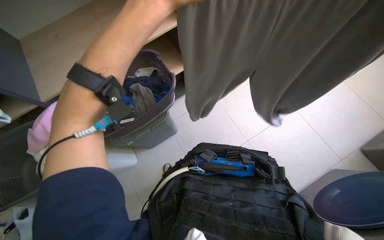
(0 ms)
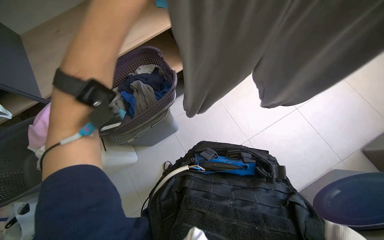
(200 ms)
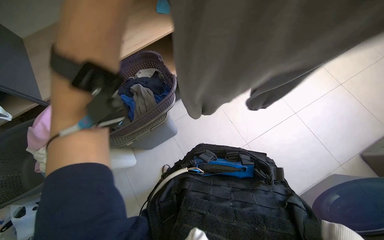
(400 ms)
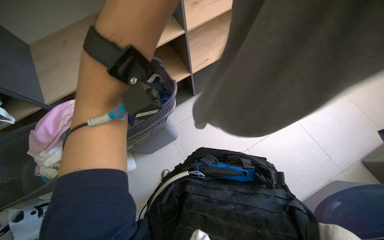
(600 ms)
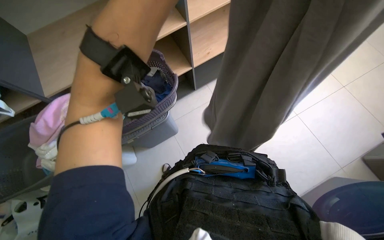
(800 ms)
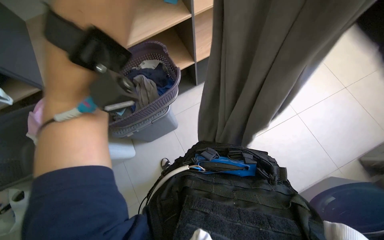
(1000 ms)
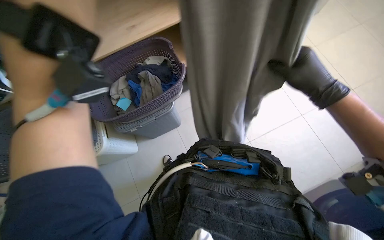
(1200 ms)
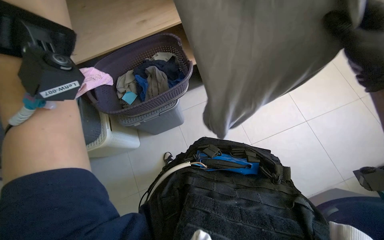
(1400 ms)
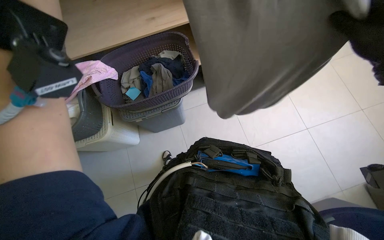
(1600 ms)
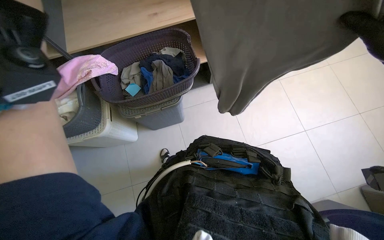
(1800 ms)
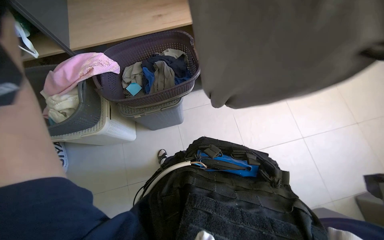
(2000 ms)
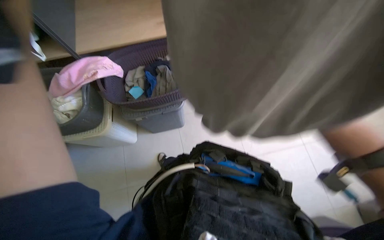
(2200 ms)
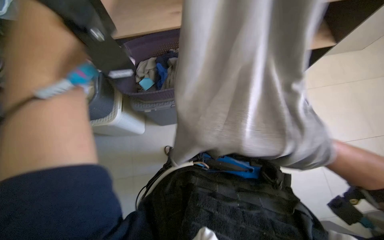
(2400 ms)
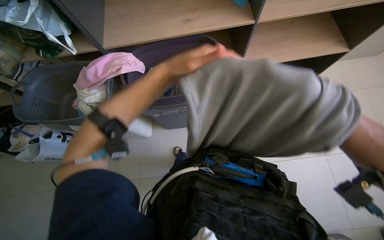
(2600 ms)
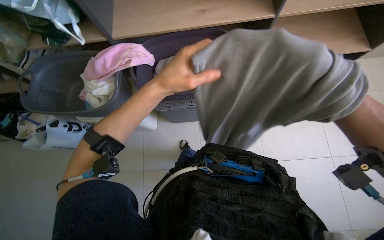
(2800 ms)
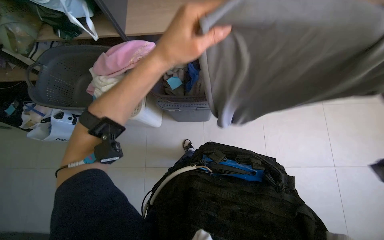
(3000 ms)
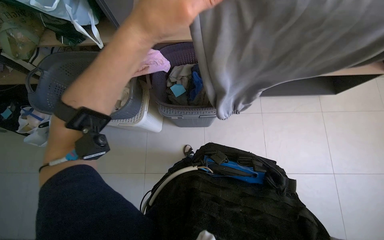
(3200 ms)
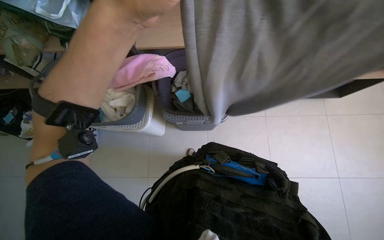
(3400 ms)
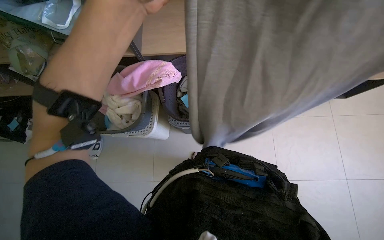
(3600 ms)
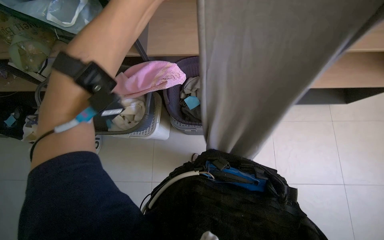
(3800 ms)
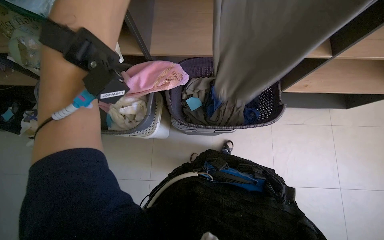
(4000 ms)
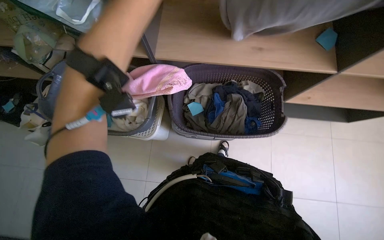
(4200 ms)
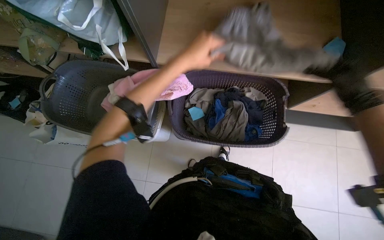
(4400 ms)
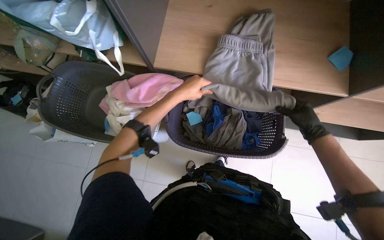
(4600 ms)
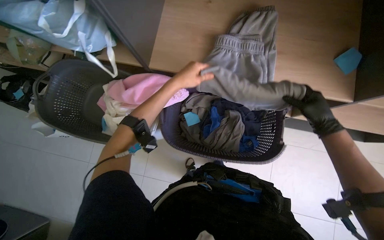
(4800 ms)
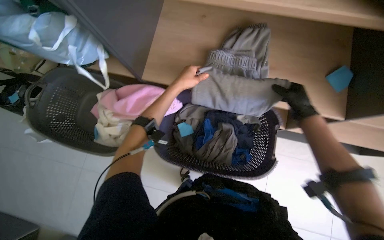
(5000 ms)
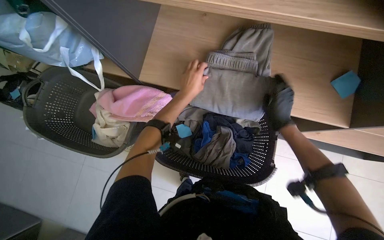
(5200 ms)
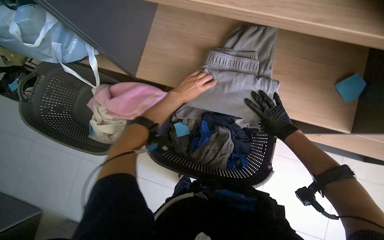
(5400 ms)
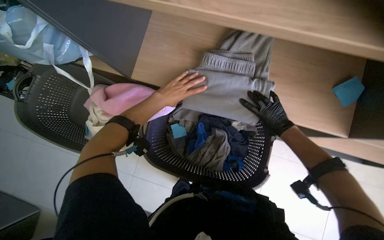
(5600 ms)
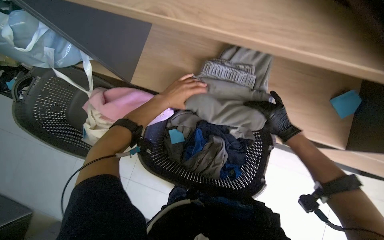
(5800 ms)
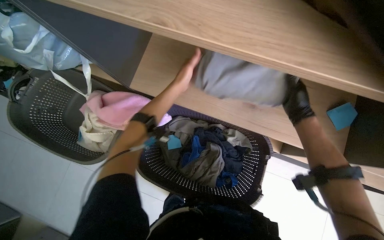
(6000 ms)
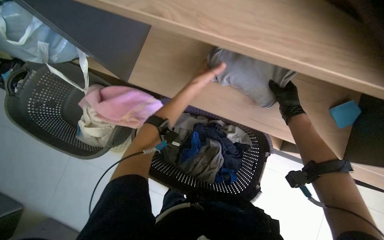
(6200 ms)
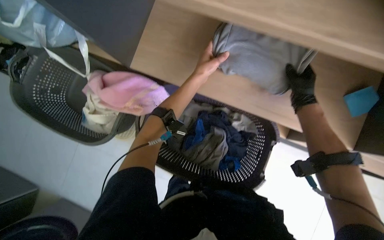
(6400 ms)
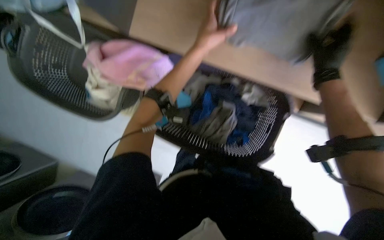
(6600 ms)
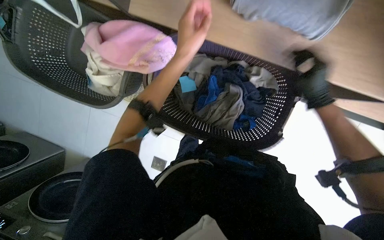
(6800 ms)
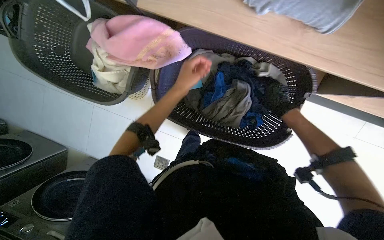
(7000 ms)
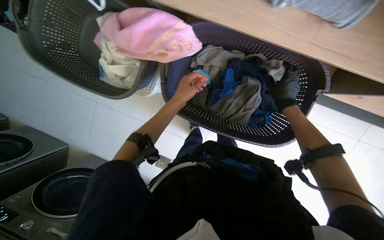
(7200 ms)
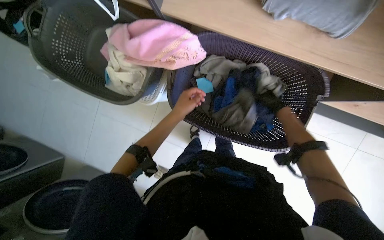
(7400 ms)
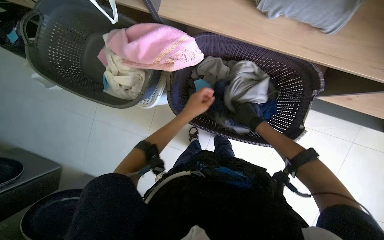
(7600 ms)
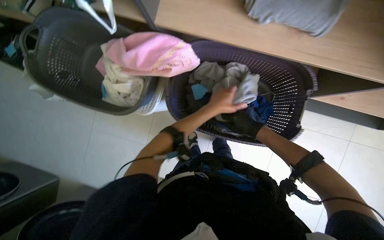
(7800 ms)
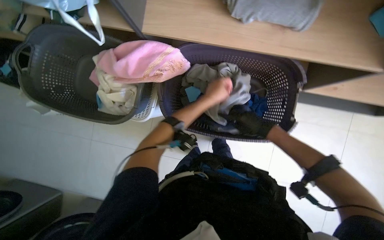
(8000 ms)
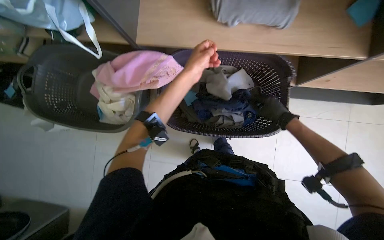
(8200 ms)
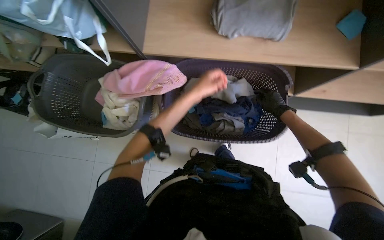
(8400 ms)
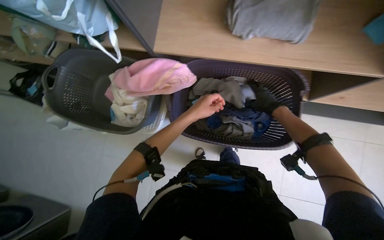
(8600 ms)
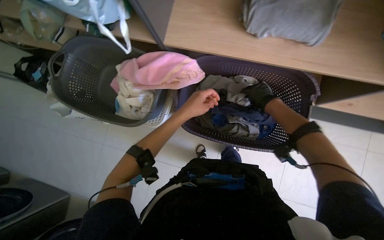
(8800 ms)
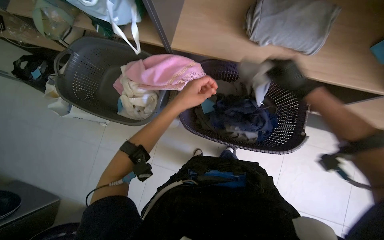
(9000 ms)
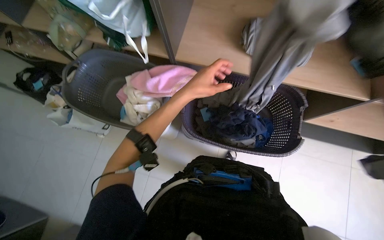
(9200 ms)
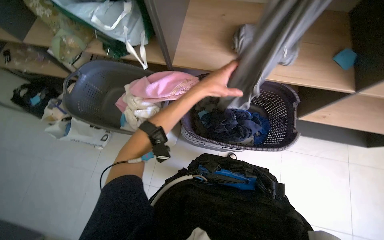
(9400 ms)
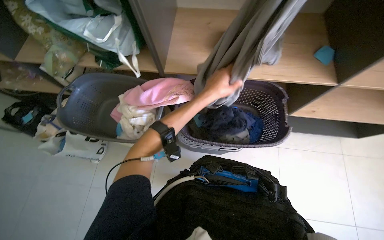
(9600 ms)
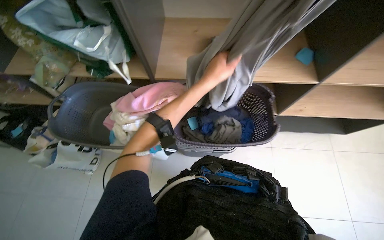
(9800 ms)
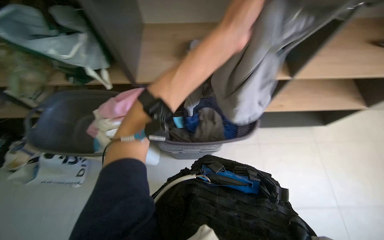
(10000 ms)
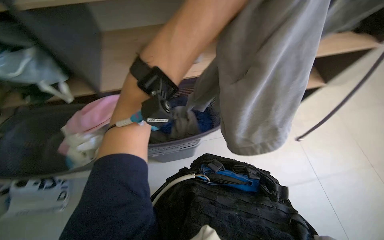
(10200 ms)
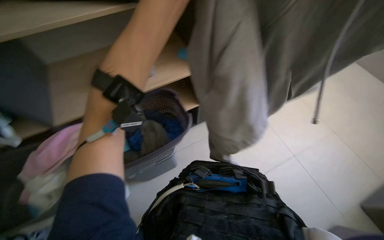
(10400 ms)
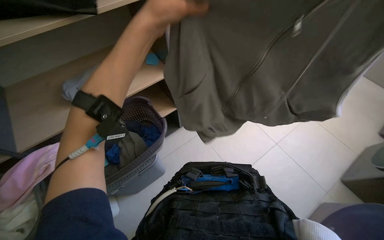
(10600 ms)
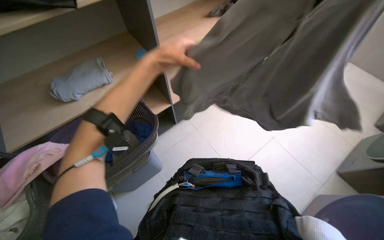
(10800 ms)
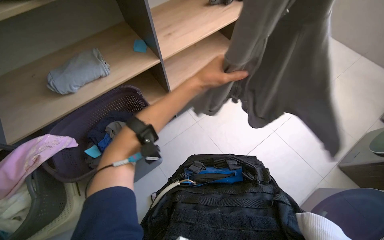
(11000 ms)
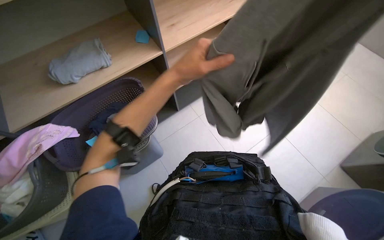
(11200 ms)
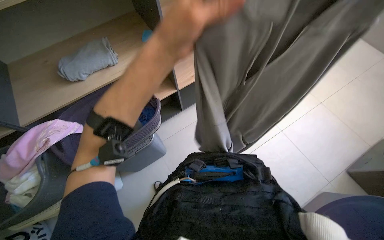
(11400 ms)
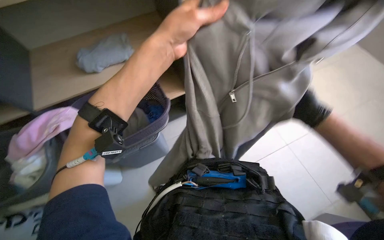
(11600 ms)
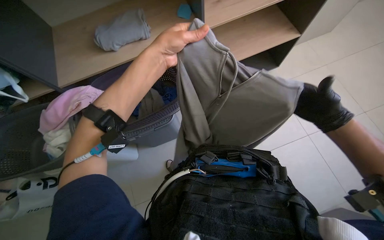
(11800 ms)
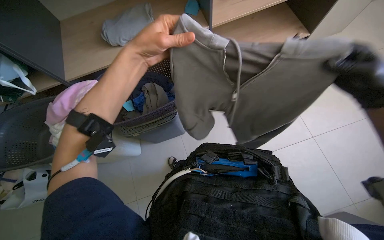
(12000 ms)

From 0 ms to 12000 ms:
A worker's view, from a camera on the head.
Job: managing laundry.
The whole recording: Folding and placing clothes on shelf. The worker folds various items of clothing and places them onto a shelf.
From 6000 ms to 7600 ms: The camera pitches downward, by roughly 15 degrees. The right hand is displaced to the left by roughly 25 cm, and moves roughly 25 cm farther from the camera and comes back, while the left hand shifts approximately 30 cm down the picture.
From 7600 ms to 9000 ms: The left hand moves nearer to the camera, roughly 10 cm, and travels up the picture and back again, some 15 cm each way. The right hand goes roughly 20 cm up the picture and nearer to the camera.
From 9000 ms to 10400 ms: The wearer's head swings about 45 degrees to the right. The camera pitches upward, by about 20 degrees.
From 10400 ms to 12000 ms: The wearer looks roughly 15 degrees further downward.

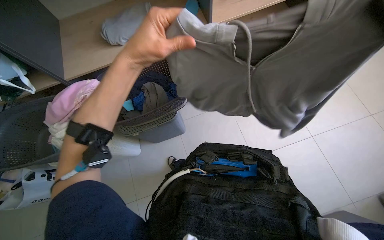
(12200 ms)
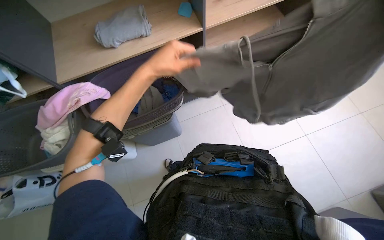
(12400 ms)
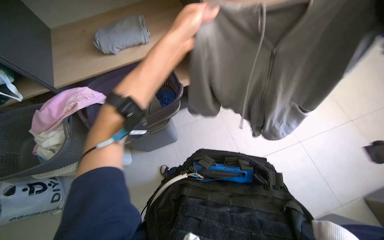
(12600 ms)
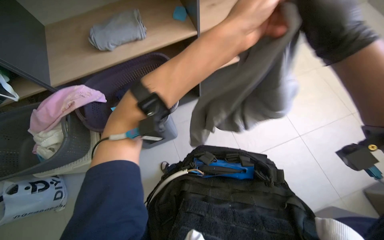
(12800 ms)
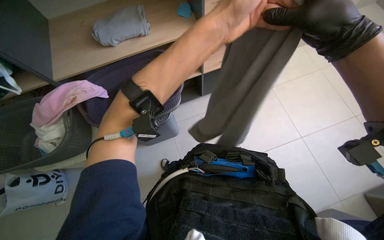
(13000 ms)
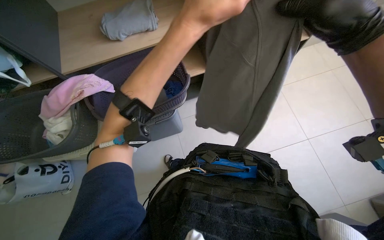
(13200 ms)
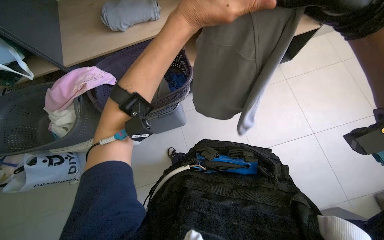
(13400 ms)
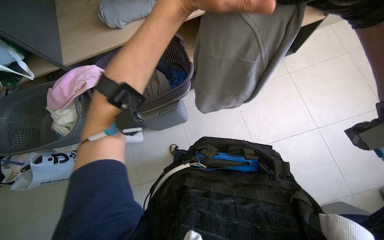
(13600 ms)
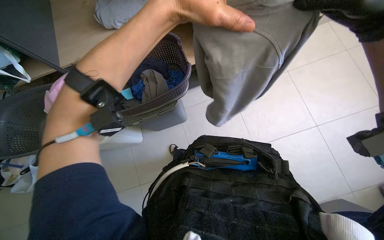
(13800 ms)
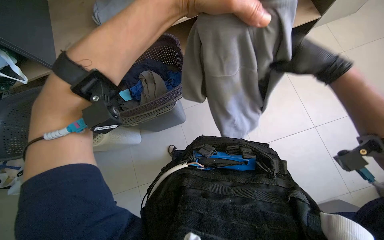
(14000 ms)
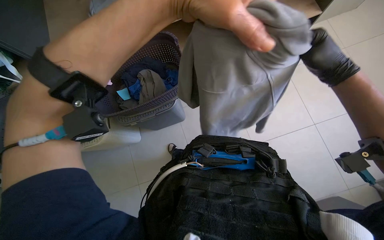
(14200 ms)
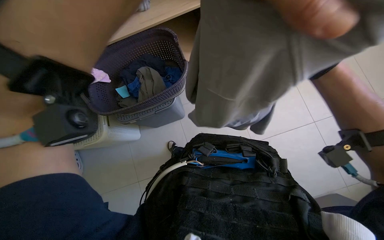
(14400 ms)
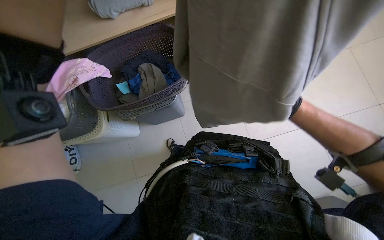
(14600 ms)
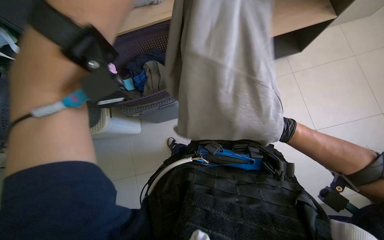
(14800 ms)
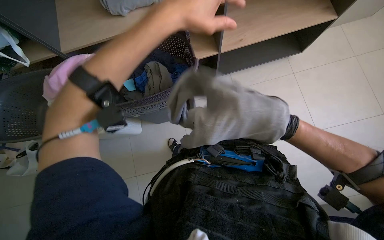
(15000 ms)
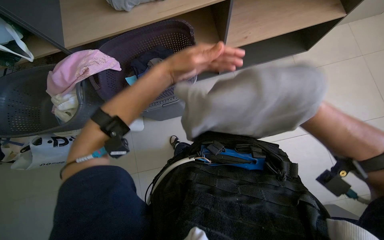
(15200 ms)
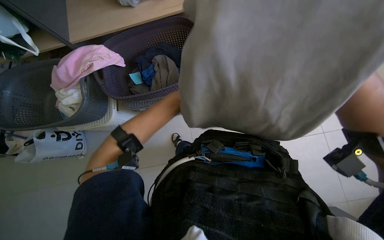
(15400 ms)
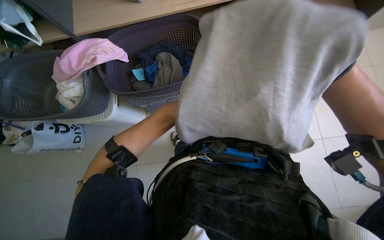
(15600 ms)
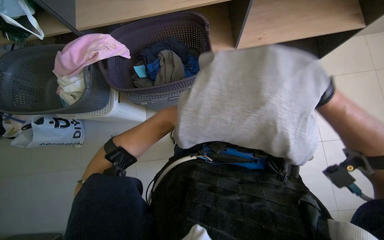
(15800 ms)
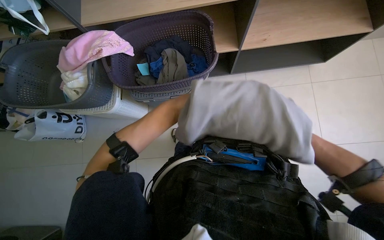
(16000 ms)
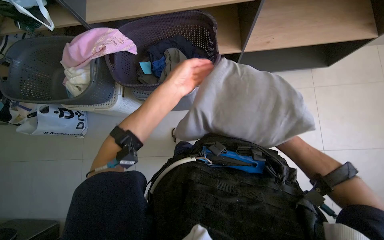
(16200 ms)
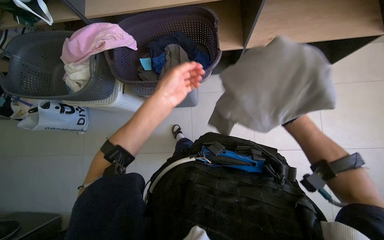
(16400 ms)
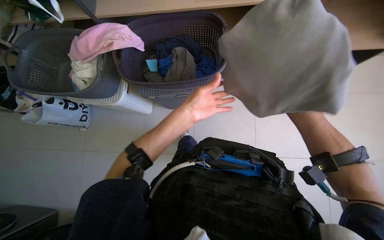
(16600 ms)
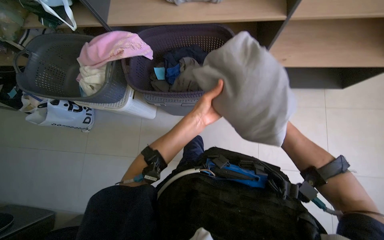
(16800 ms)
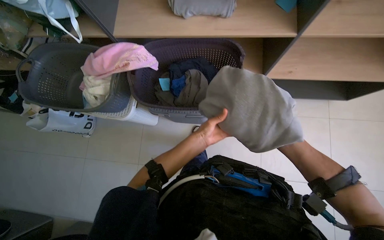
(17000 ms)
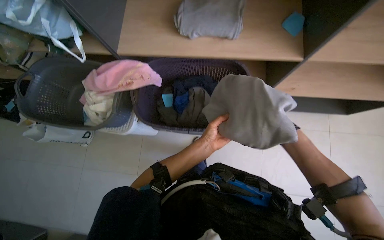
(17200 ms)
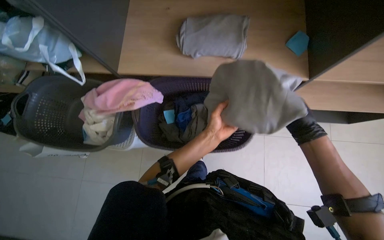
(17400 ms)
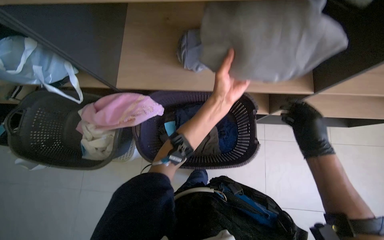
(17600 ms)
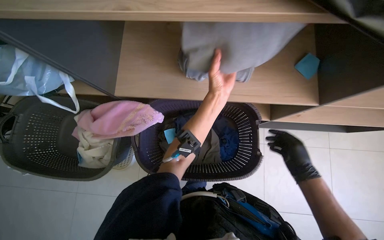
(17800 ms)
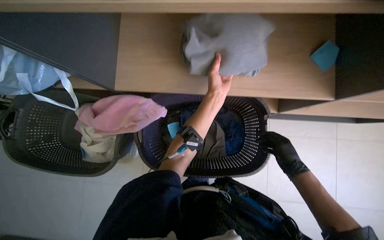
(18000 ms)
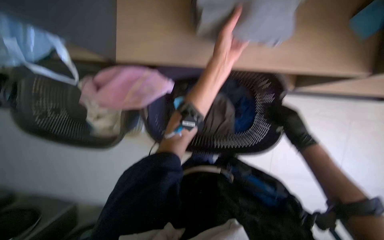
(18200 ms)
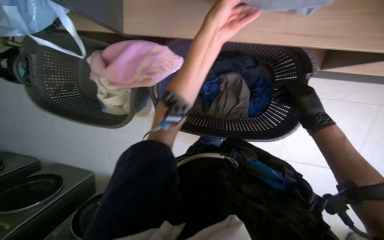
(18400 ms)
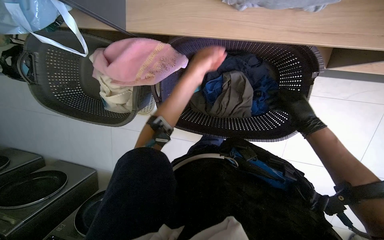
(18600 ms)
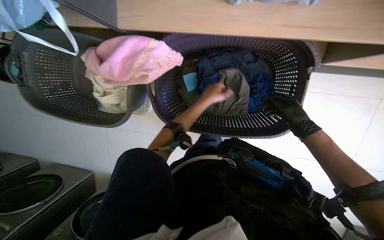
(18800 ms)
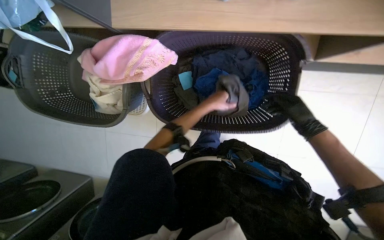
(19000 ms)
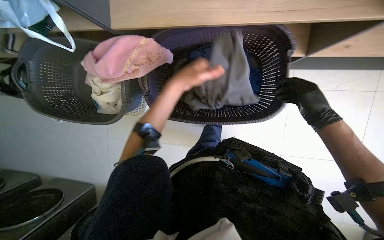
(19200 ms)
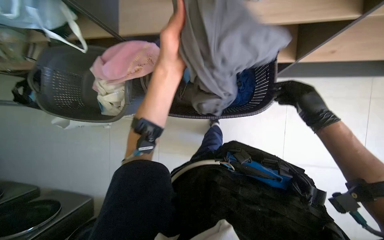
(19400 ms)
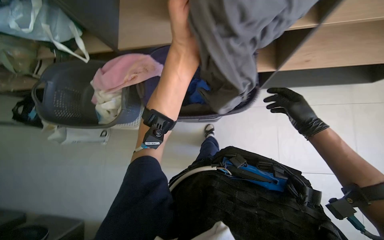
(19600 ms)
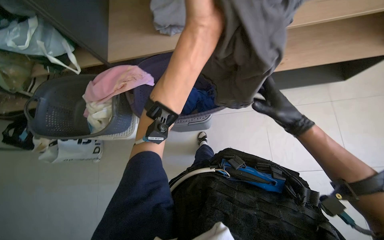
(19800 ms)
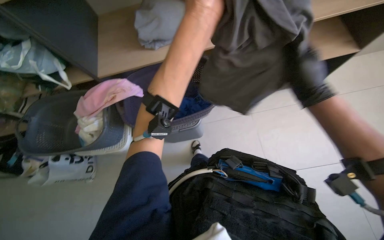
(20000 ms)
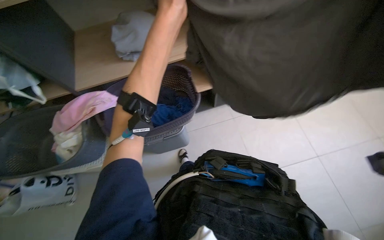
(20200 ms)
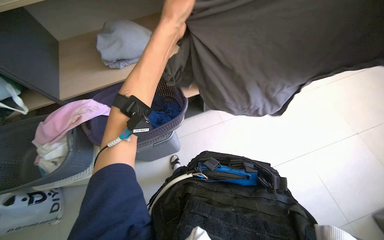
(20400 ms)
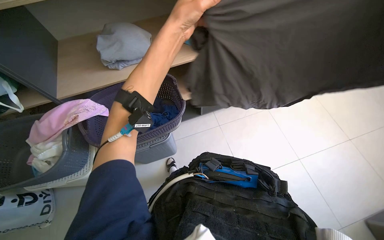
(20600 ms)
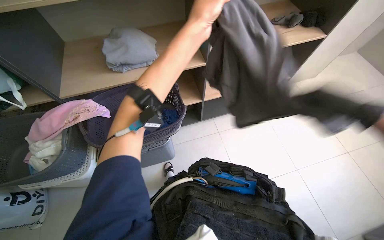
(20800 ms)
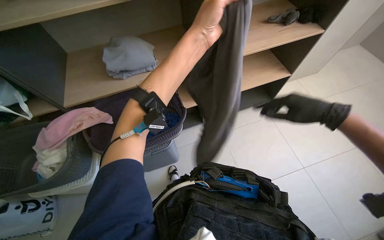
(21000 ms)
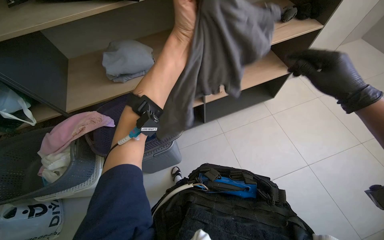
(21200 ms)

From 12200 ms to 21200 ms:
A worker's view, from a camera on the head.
Job: managing laundry.
The whole recording: Folding and placing clothes on shelf. The worker folds various items of clothing and places them onto a shelf.
From 16600 ms to 18200 ms: The left hand goes roughly 35 cm up the picture.
From 18200 ms to 19800 ms: The wearer looks roughly 15 degrees further upward.
From 19800 ms to 21200 ms: The view tips upward by roughly 15 degrees. The left hand shifts approximately 10 cm up the picture. Meanwhile the right hand moves nearer to the camera, about 25 cm.
